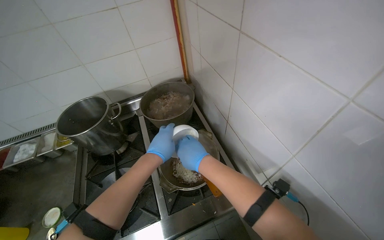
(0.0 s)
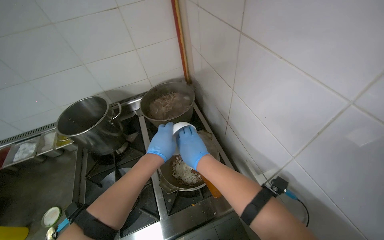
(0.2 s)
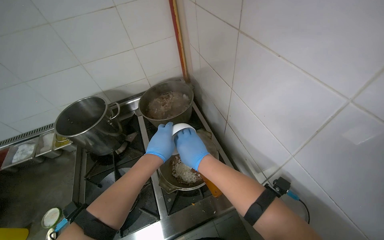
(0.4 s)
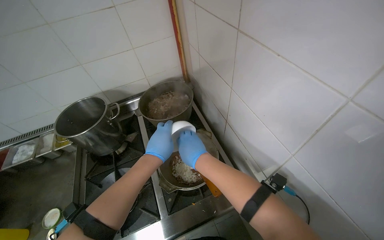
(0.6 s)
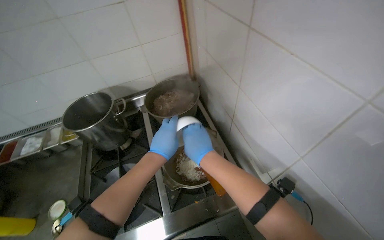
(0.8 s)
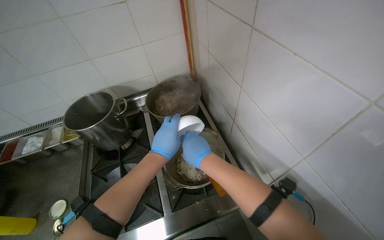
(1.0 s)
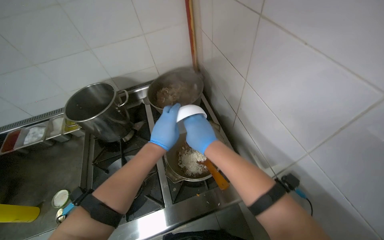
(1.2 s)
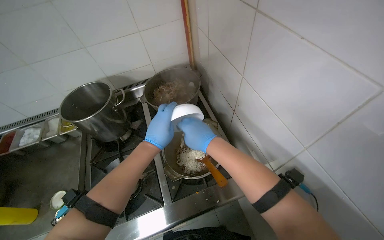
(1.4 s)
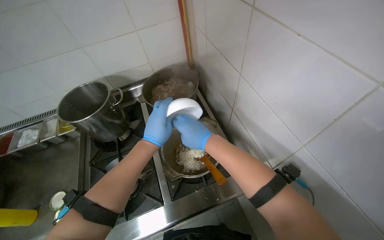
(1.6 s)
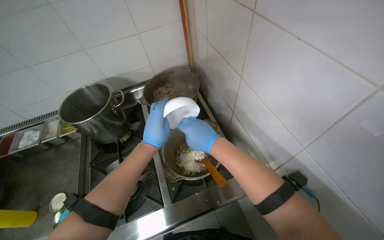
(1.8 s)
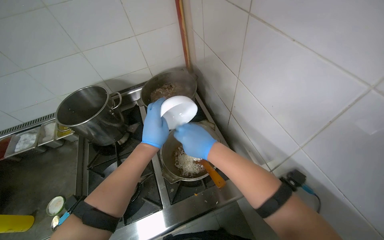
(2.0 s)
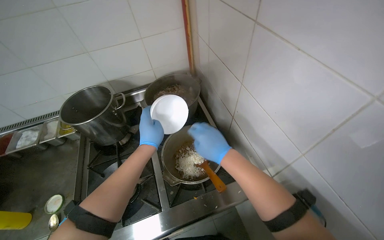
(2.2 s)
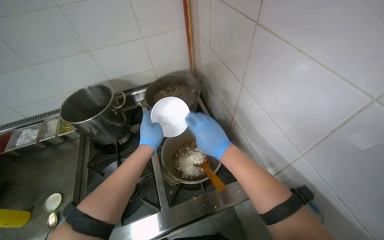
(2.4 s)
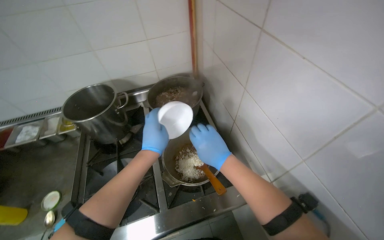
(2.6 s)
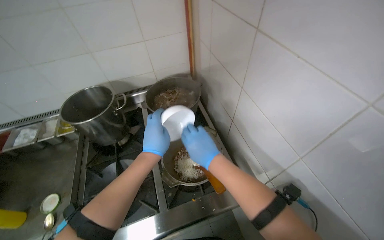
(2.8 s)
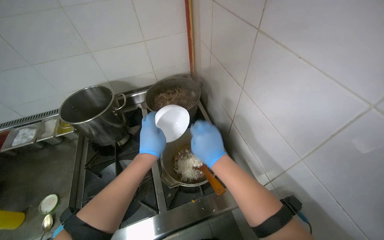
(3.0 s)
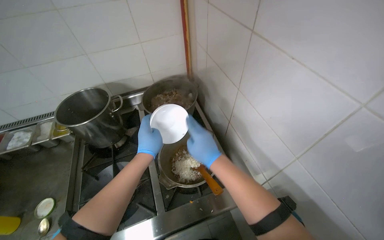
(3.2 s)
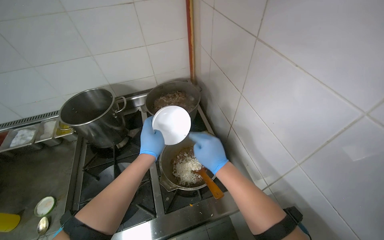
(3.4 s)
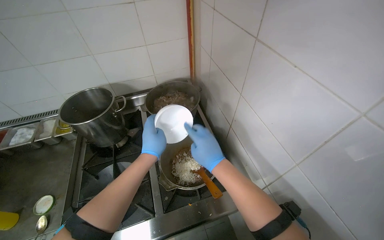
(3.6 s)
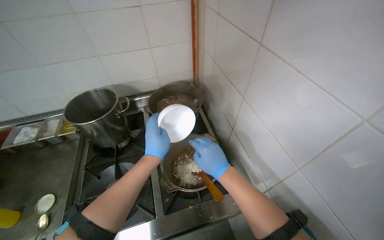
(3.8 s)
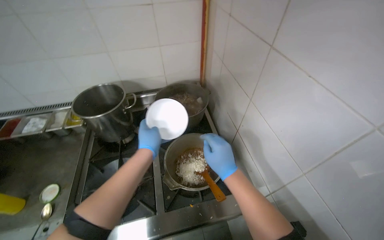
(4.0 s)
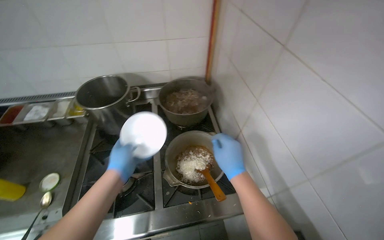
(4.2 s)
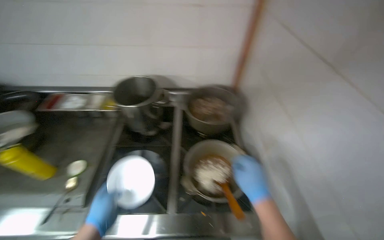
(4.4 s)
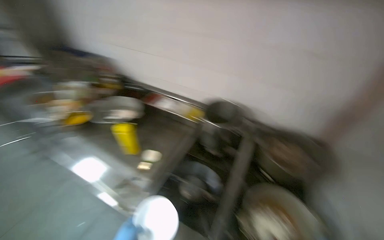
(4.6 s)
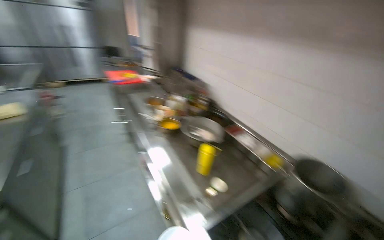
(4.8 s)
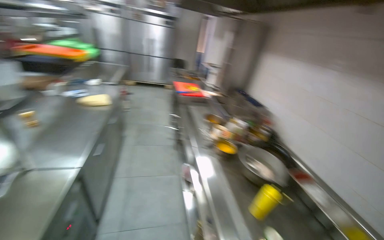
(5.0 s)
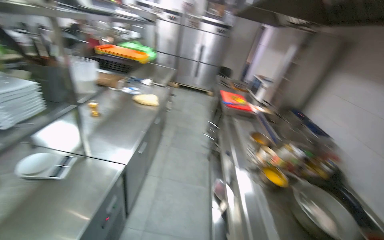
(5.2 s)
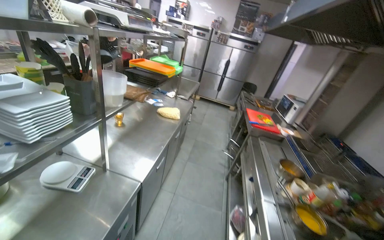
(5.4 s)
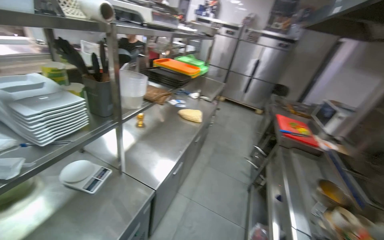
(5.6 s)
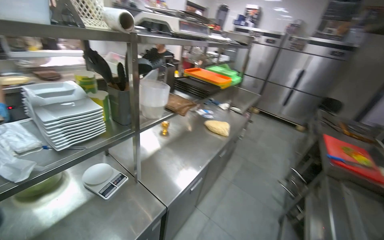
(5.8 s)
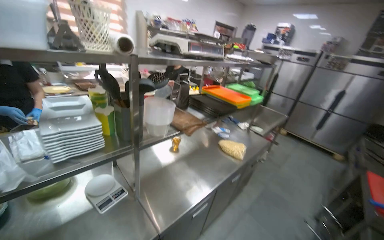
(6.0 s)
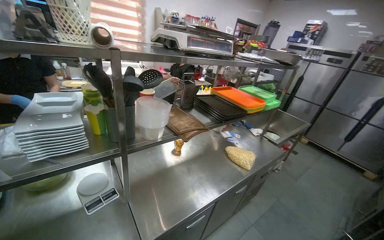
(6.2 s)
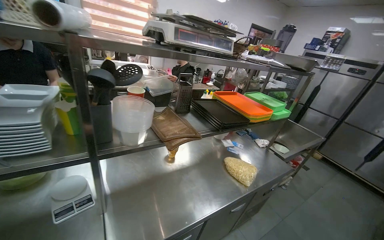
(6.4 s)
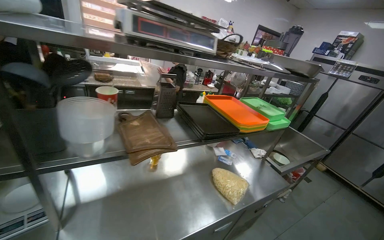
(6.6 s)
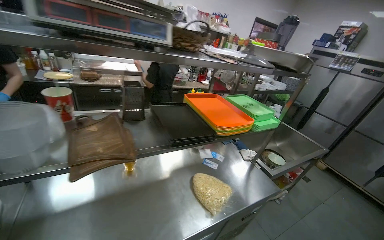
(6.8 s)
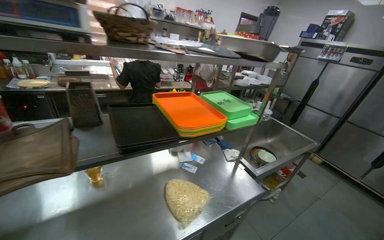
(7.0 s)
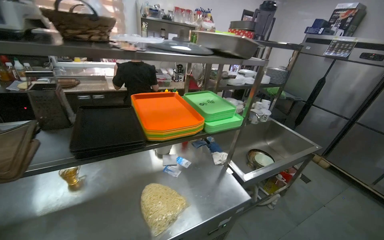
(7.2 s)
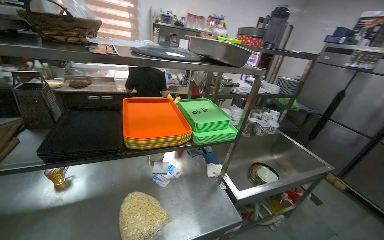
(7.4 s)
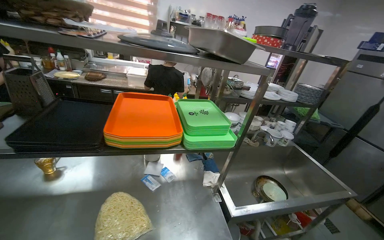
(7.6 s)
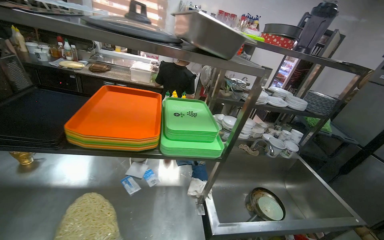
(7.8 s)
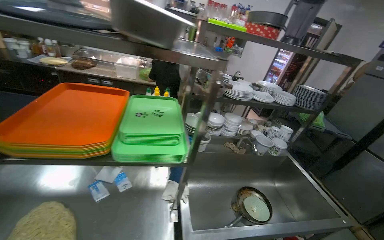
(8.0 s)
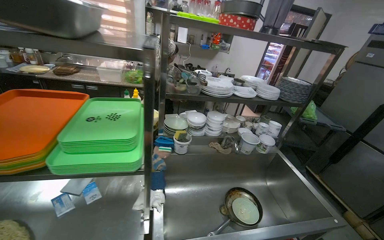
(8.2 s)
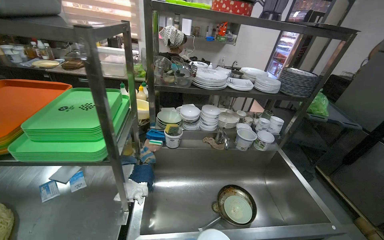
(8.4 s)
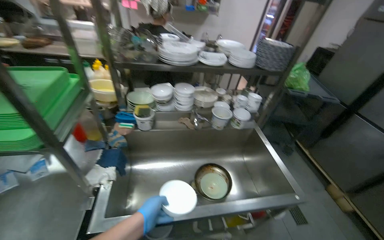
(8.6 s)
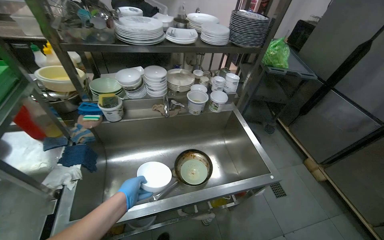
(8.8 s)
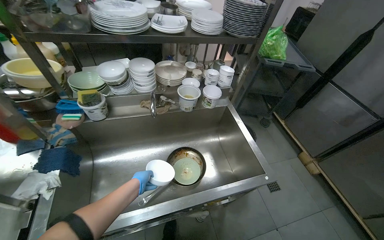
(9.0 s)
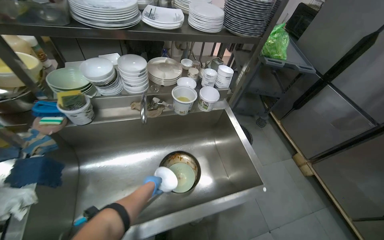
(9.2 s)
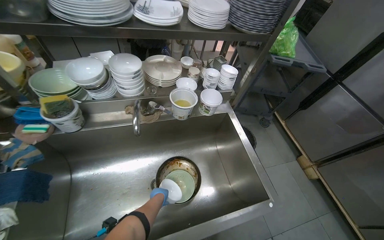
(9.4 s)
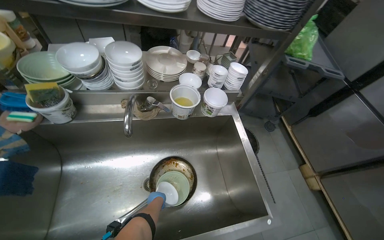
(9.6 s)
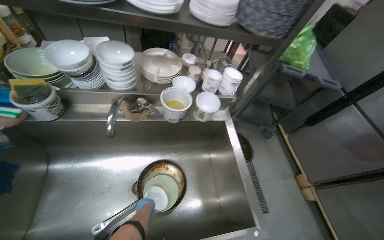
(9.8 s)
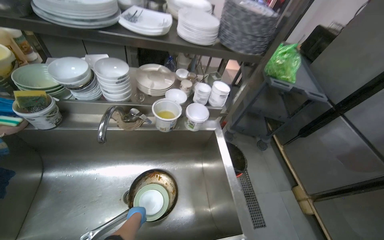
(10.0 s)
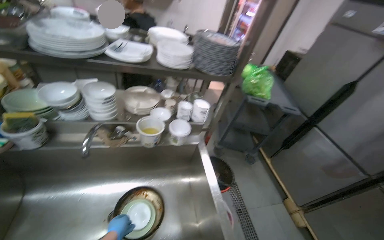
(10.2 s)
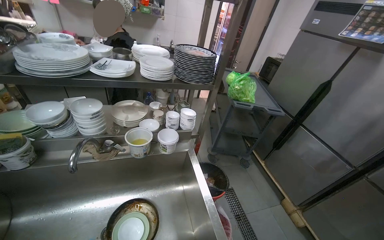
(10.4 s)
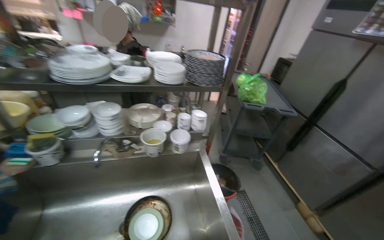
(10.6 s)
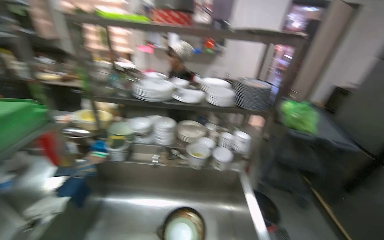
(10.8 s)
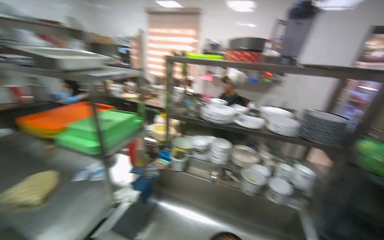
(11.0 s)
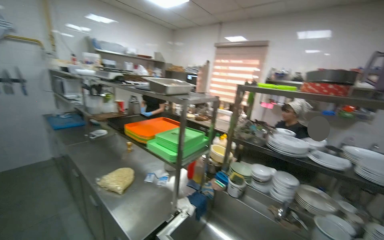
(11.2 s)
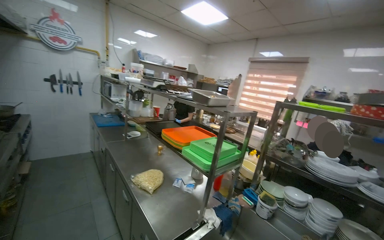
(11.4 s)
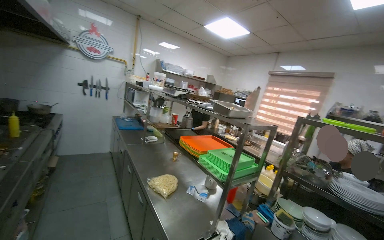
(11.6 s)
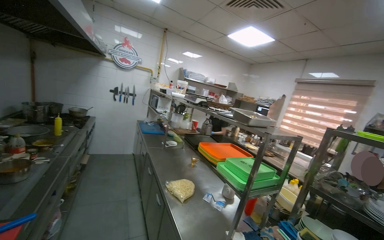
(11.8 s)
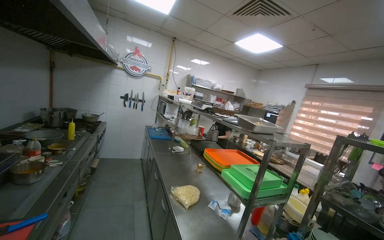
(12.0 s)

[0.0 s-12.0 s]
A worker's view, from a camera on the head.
Job: cooking food.
The whole recording: Adding ingredients and stirring food. The worker stirs food in a pot on the stove, occasionally pausing.
0.0 to 3.0 s: The hands make small movements and keep their place.
3.0 to 4.4 s: The left hand goes approximately 25 cm down the picture and to the left.
4.4 to 6.0 s: The head travels about 1 m. The head rotates about 135 degrees to the left. The view tilts roughly 35 degrees upward.
6.0 to 7.6 s: The head travels roughly 1 m. The head turns to the left by some 35 degrees.
7.6 to 9.0 s: The head travels approximately 1 m. The view tips downward by about 20 degrees.
10.4 to 12.0 s: The camera travels some 60 cm. The head turns to the left by approximately 85 degrees. The camera pitches upward, by approximately 40 degrees.

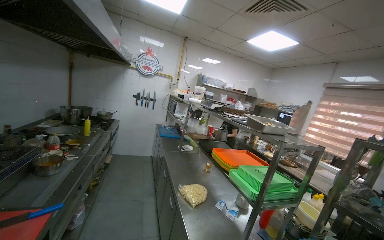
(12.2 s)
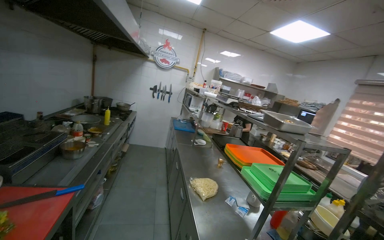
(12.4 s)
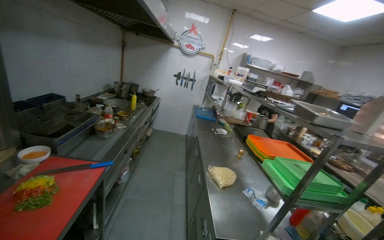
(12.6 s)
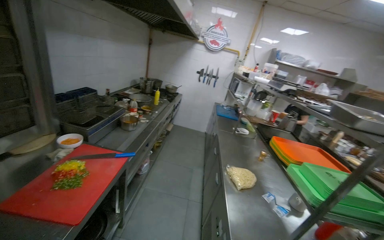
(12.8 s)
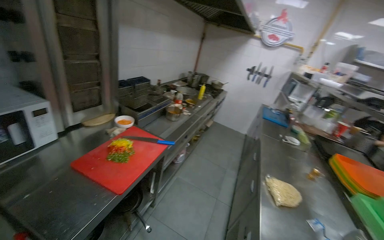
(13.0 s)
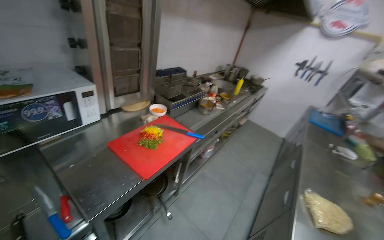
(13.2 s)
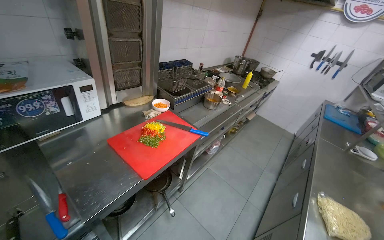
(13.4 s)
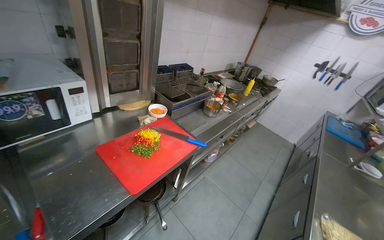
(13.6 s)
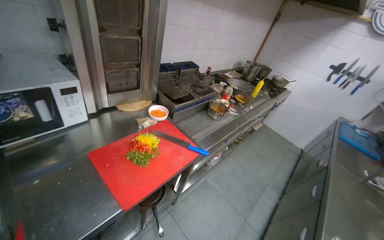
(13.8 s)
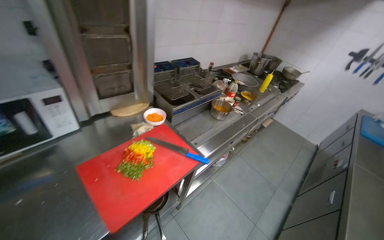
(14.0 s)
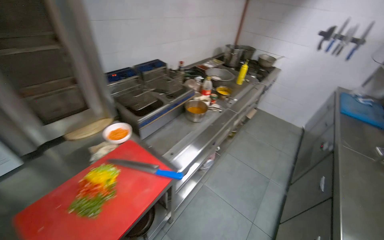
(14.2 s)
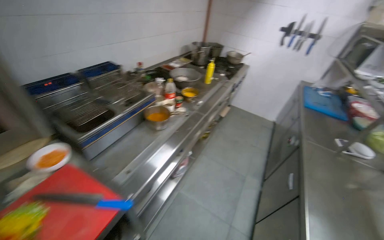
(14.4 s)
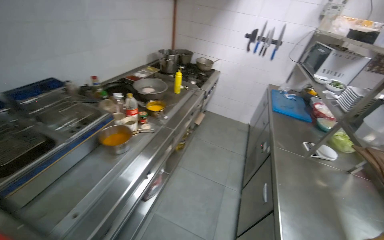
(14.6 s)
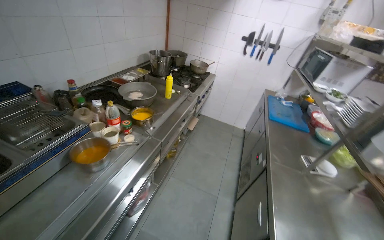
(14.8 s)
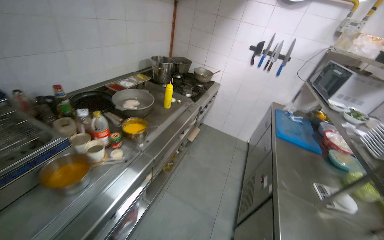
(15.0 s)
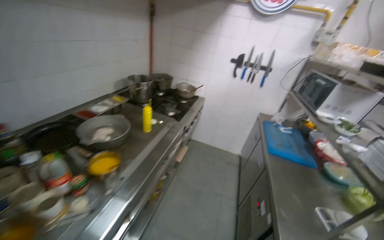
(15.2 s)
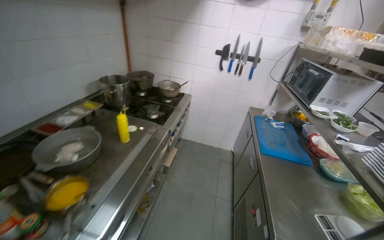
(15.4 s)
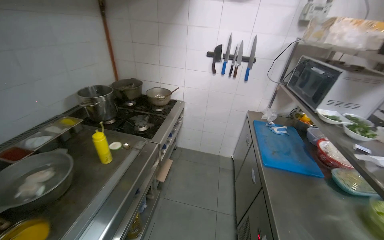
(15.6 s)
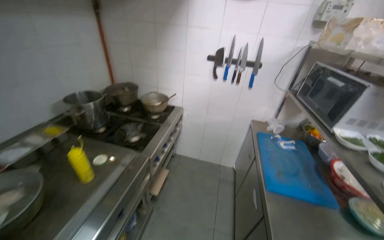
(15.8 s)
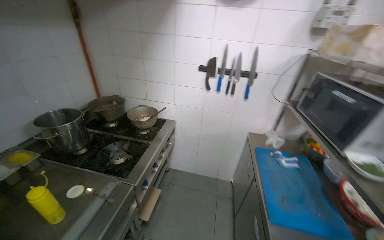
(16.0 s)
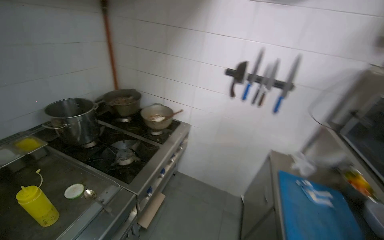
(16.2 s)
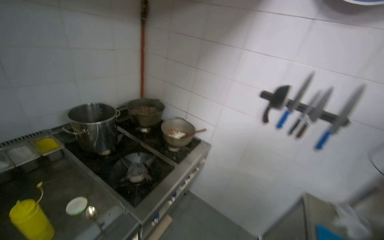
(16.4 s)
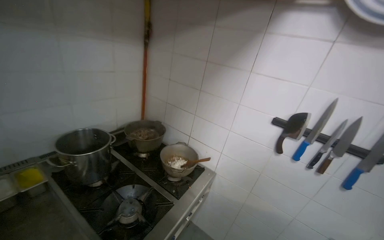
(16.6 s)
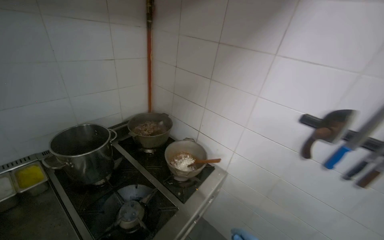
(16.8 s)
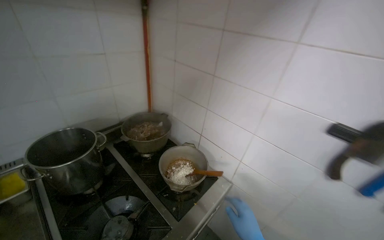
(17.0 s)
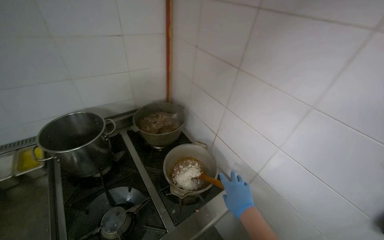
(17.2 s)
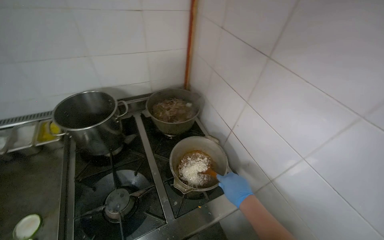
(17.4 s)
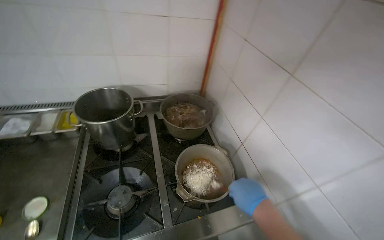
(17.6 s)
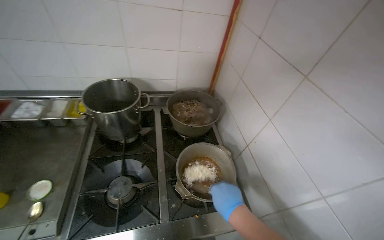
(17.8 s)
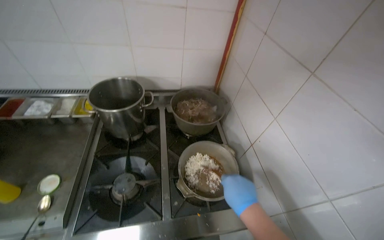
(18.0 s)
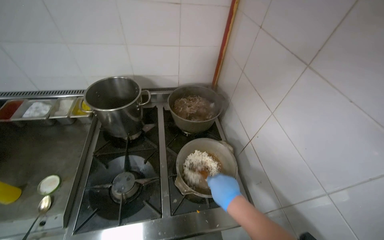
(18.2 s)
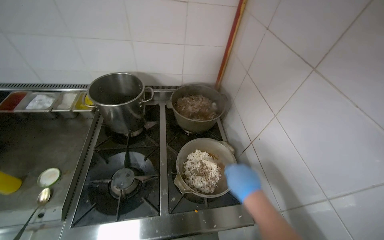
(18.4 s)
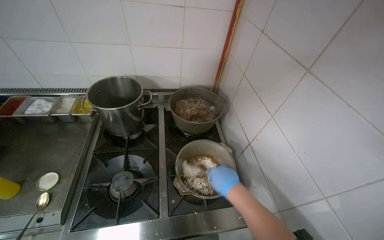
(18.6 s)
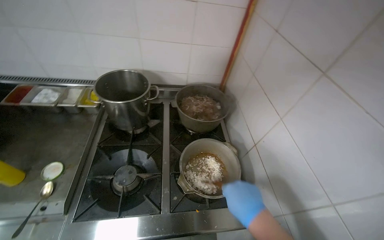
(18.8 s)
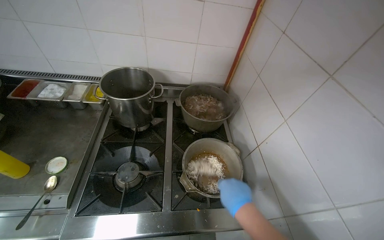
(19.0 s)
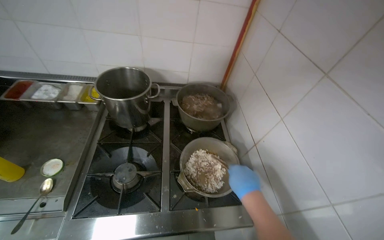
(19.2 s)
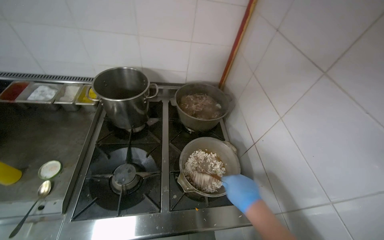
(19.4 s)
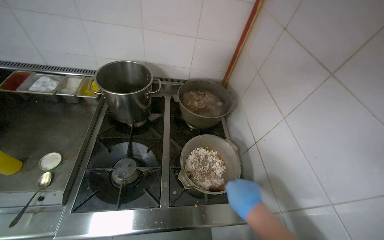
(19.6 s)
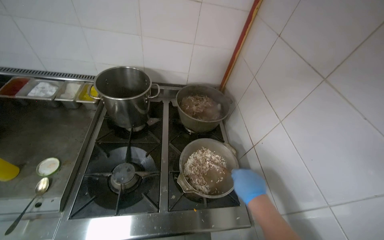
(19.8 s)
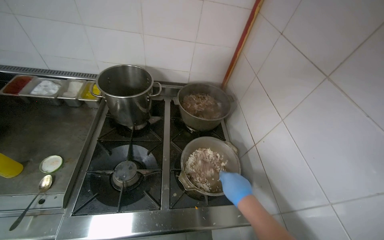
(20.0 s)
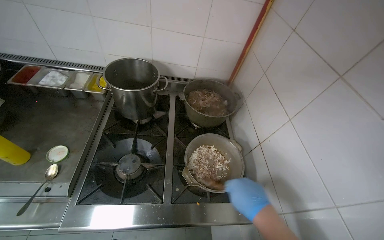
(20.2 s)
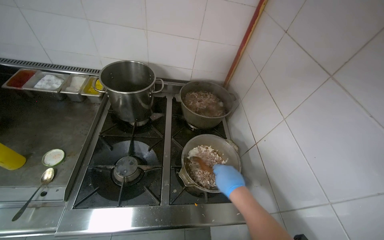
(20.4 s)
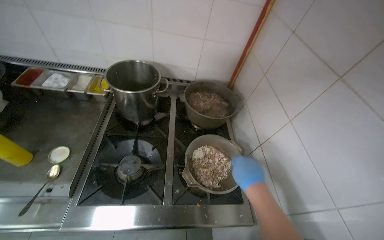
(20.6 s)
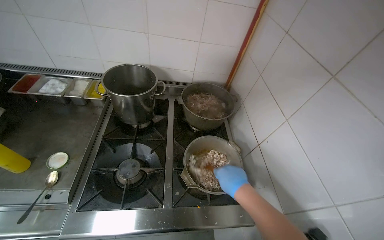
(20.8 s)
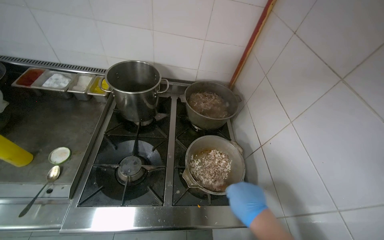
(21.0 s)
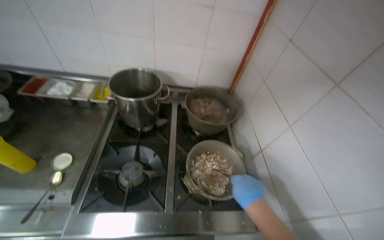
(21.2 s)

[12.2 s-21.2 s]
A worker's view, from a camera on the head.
Job: cooking food.
The whole recording: Adding ingredients and stirring food. The worker stirs food in a pot on the stove, occasionally pausing.
12.2 to 13.8 s: The wearer looks some 60 degrees further to the left. The view tips downward by roughly 15 degrees.
13.8 to 15.2 s: The head travels about 1 m. The wearer's head swings approximately 30 degrees to the right.
15.2 to 16.6 s: The camera travels roughly 1 m.
16.6 to 18.2 s: The head travels about 60 cm. The head rotates roughly 45 degrees to the left. The view tips downward by about 20 degrees.
